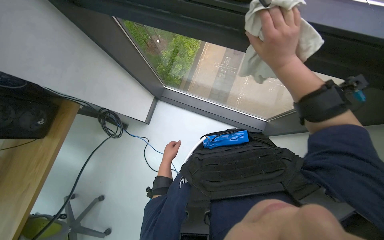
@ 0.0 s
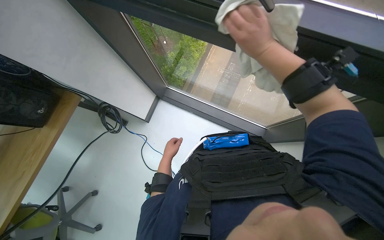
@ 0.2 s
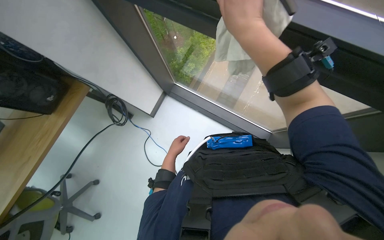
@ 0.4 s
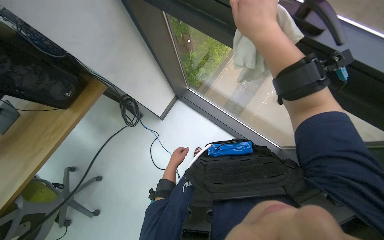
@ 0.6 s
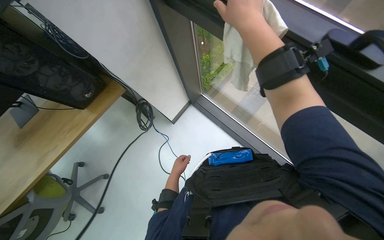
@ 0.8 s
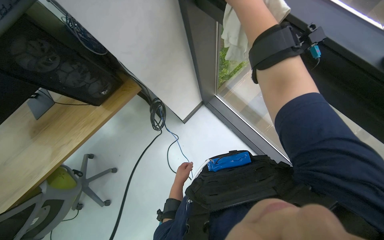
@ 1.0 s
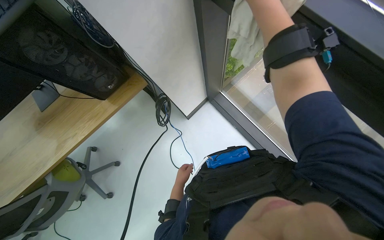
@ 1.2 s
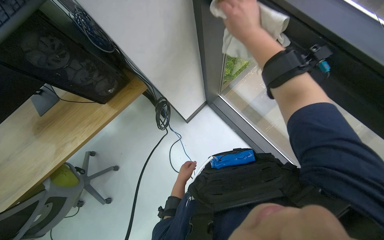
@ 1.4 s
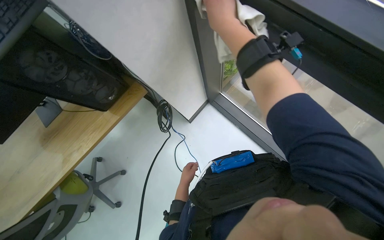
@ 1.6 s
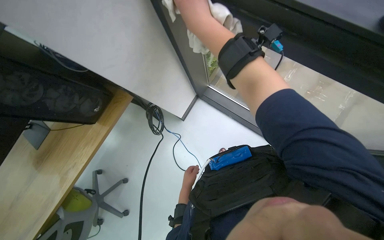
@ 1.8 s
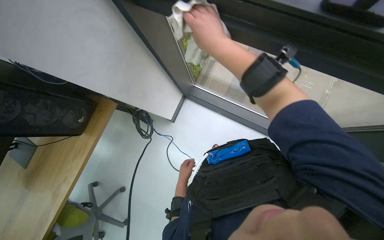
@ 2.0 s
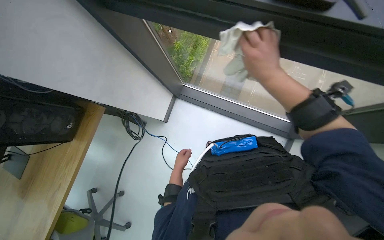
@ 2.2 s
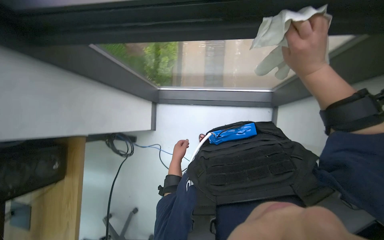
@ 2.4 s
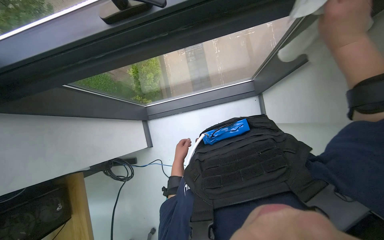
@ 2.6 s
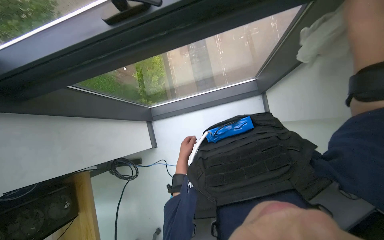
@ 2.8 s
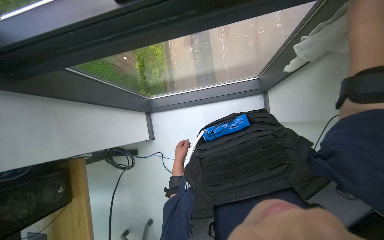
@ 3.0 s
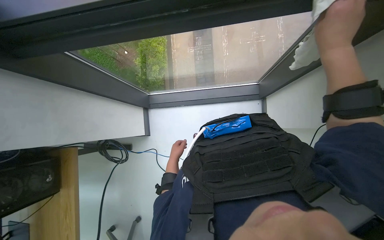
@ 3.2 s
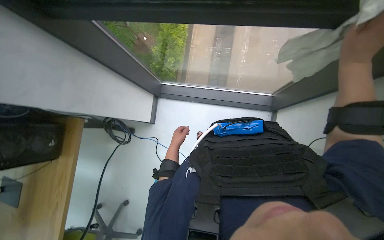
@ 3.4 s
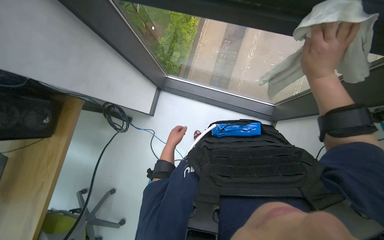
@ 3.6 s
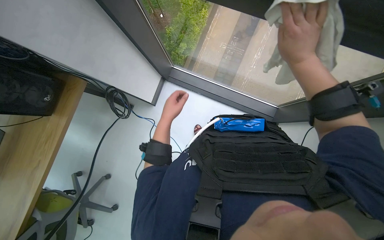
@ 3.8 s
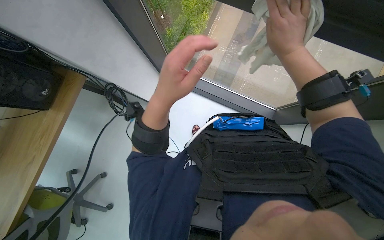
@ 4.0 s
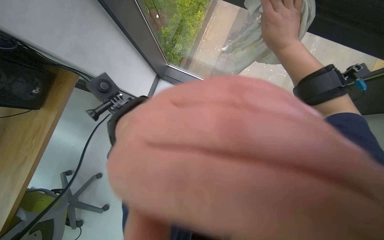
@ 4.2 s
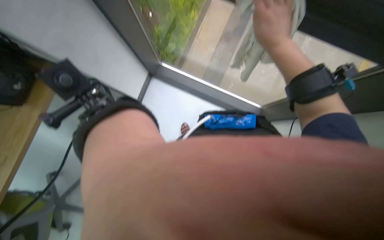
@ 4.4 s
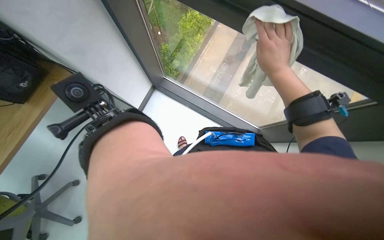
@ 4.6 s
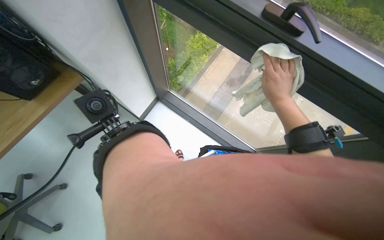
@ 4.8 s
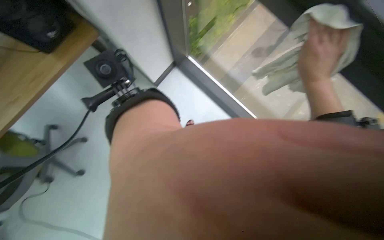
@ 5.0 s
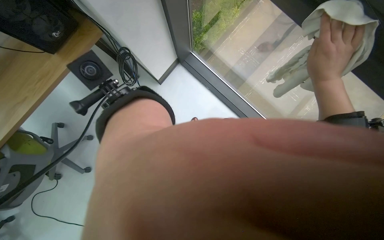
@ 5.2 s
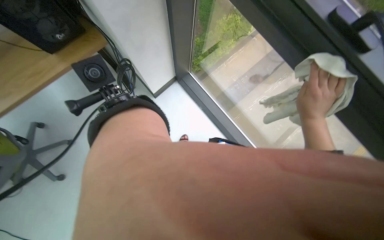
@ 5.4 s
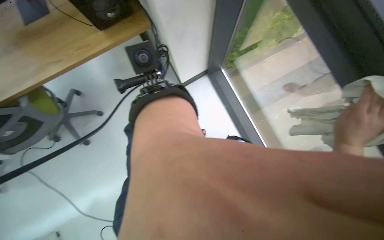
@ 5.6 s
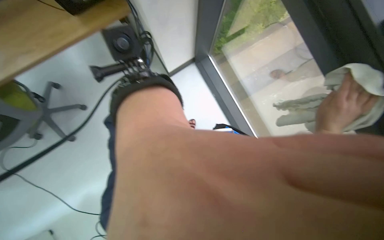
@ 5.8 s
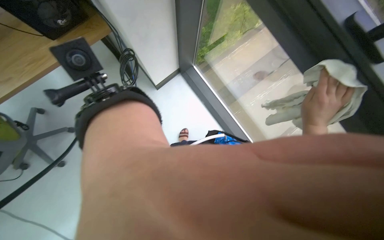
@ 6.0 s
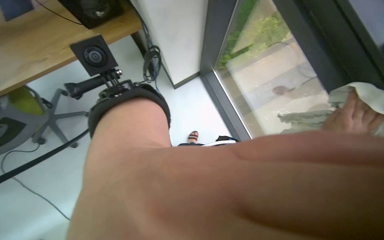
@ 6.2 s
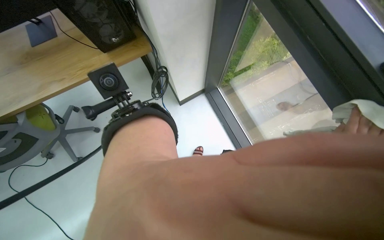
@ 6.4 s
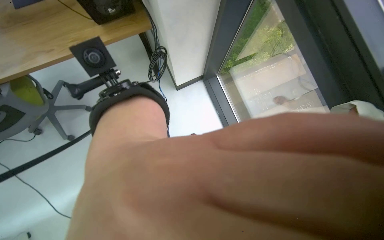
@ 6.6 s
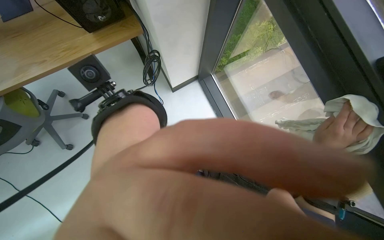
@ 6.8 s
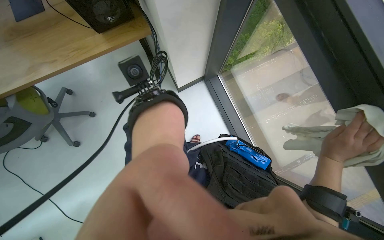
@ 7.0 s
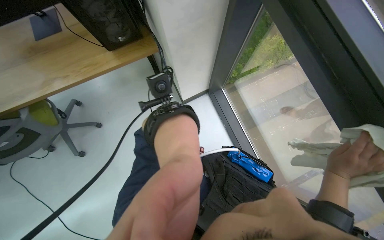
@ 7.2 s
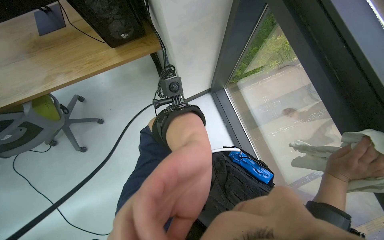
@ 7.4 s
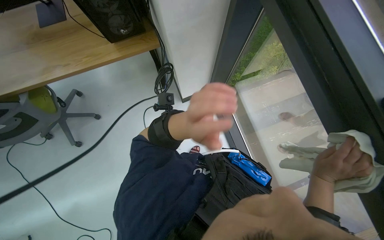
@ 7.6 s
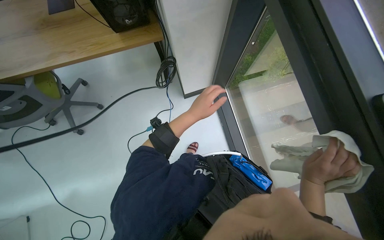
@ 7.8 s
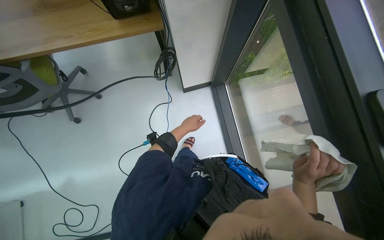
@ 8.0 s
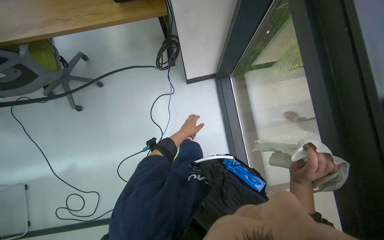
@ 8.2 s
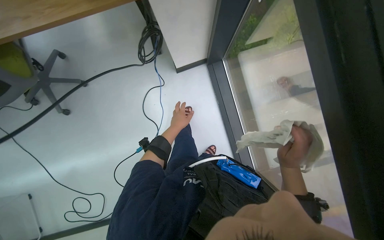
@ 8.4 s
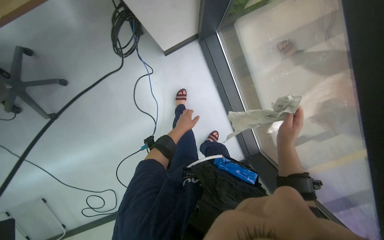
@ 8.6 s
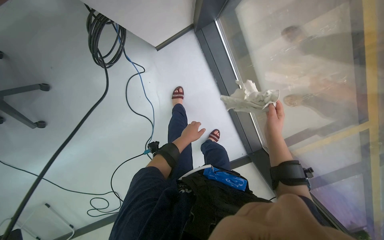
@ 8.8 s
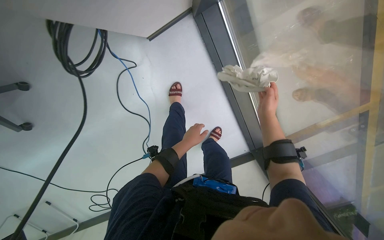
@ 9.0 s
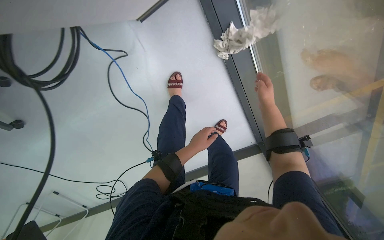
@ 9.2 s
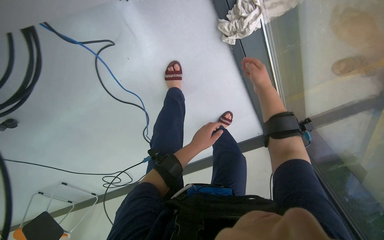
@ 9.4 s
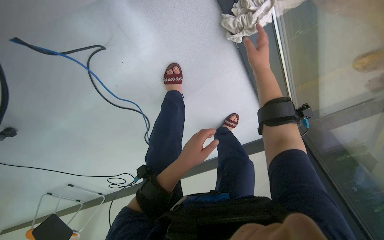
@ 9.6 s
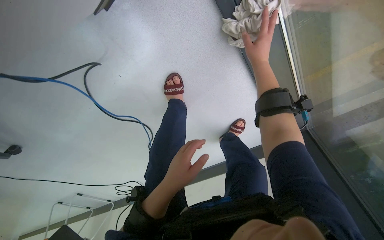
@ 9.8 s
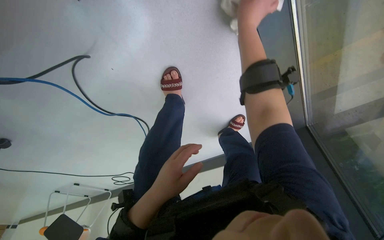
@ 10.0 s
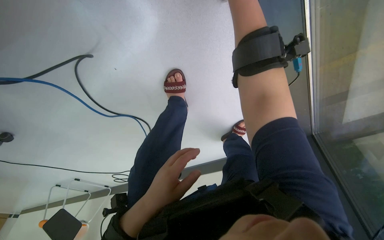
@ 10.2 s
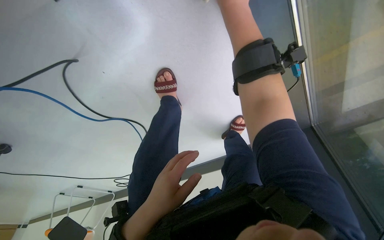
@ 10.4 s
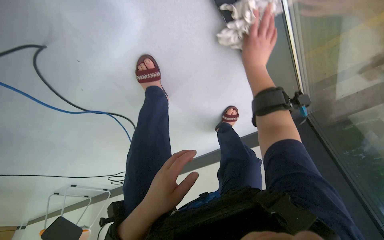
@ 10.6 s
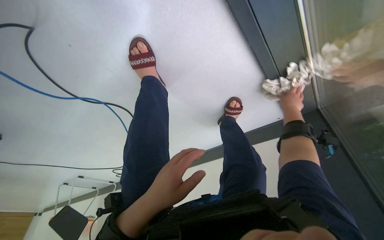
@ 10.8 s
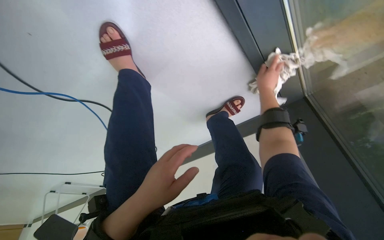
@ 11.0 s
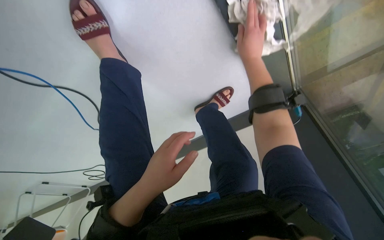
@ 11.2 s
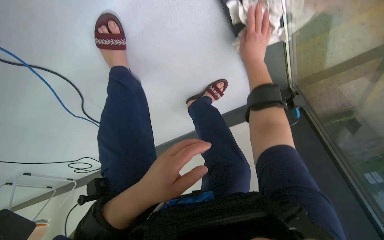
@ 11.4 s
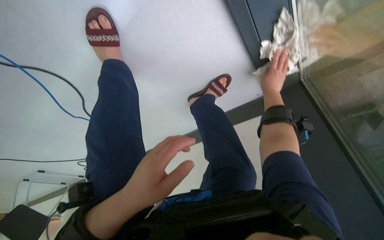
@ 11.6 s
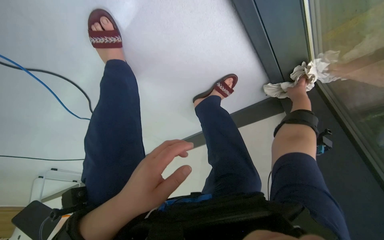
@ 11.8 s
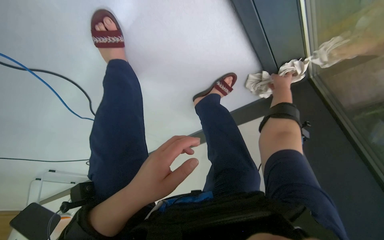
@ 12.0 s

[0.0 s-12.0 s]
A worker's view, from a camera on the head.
Job: wiping surfaces.
The whole recording: Wiping window frame. The worker wipes the window frame with a white cloth.
0.0 to 1.6 s: The wearer looks approximately 20 degrees further to the left. The right hand is displaced to the left and up the picture by roughly 25 cm, while the left hand goes roughly 15 cm down the picture.
3.0 to 4.4 s: The scene turns about 30 degrees clockwise in the picture.
4.4 to 6.0 s: The scene rotates clockwise by about 25 degrees.
7.6 to 9.0 s: The view tilts roughly 30 degrees downward.
9.0 to 10.4 s: The wearer moves some 60 cm. The view tips downward by some 25 degrees.
10.4 to 12.0 s: The right hand goes left and right, approximately 25 cm each way, reversing 2 times.

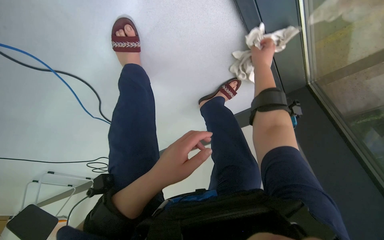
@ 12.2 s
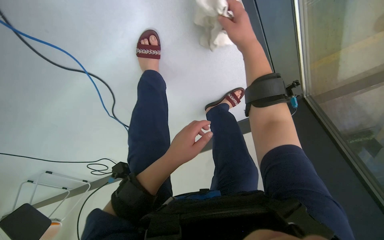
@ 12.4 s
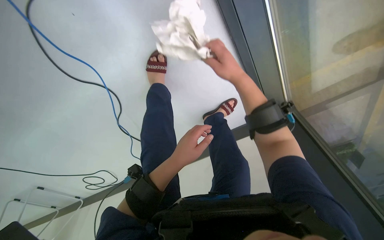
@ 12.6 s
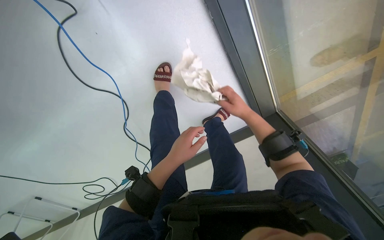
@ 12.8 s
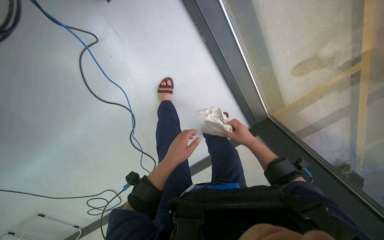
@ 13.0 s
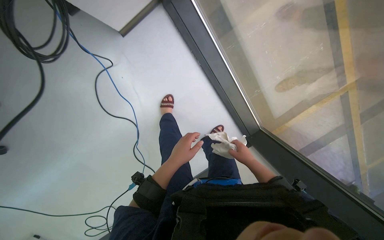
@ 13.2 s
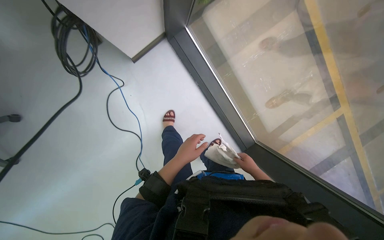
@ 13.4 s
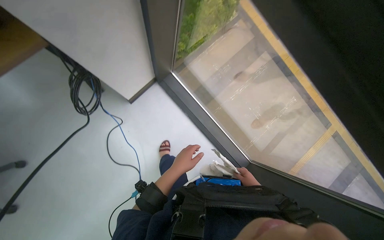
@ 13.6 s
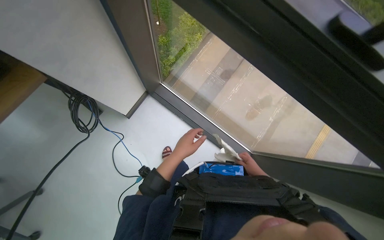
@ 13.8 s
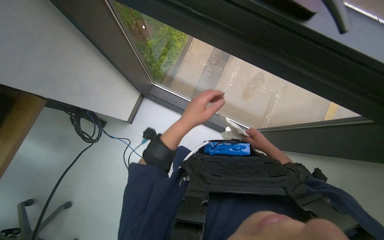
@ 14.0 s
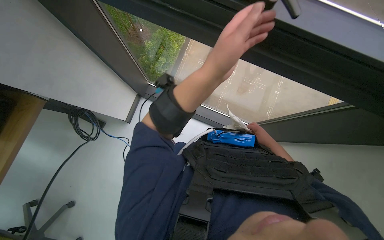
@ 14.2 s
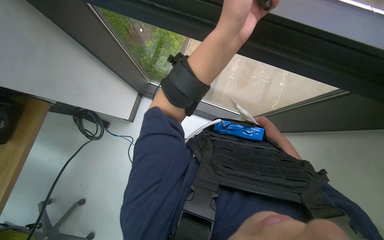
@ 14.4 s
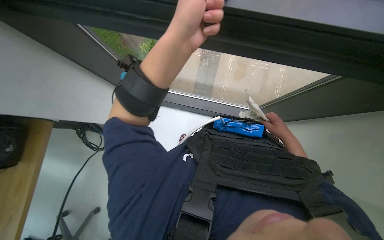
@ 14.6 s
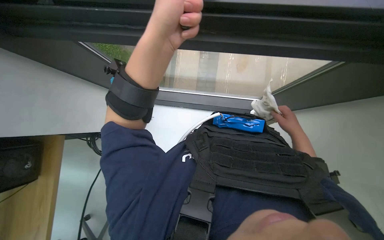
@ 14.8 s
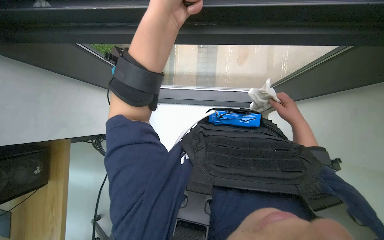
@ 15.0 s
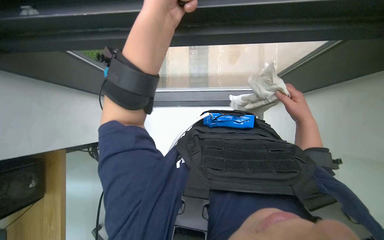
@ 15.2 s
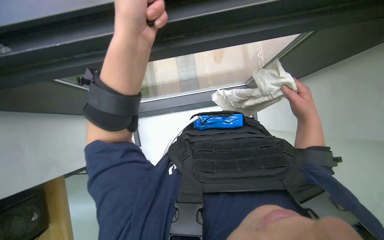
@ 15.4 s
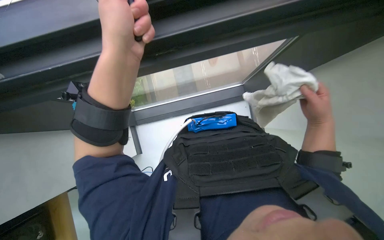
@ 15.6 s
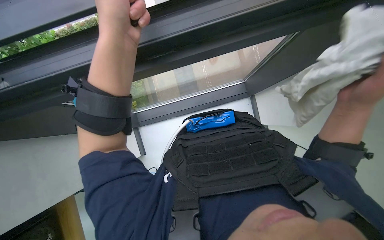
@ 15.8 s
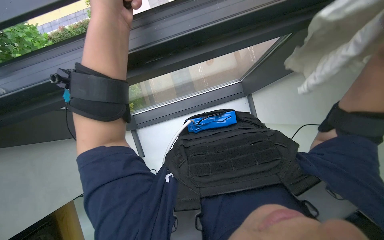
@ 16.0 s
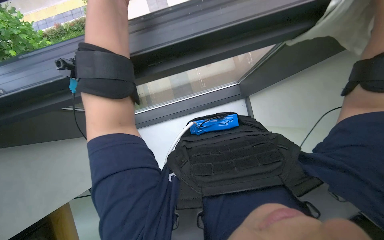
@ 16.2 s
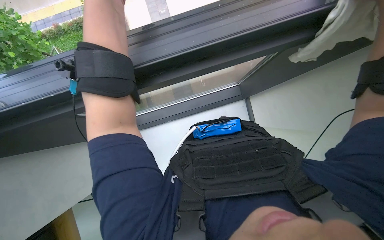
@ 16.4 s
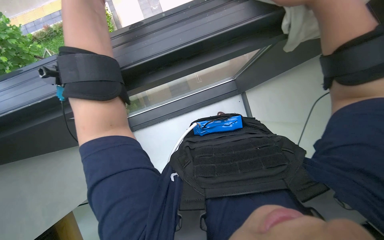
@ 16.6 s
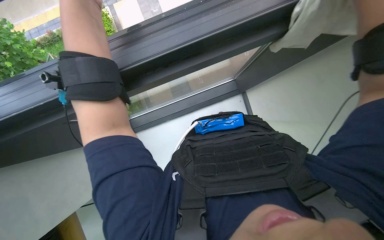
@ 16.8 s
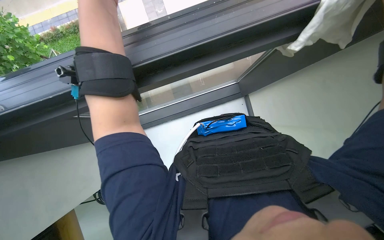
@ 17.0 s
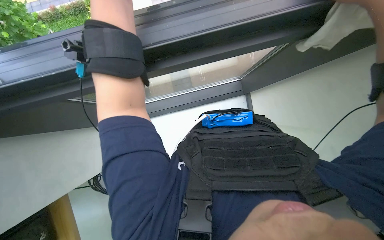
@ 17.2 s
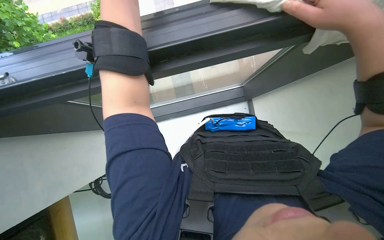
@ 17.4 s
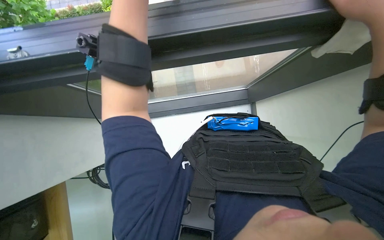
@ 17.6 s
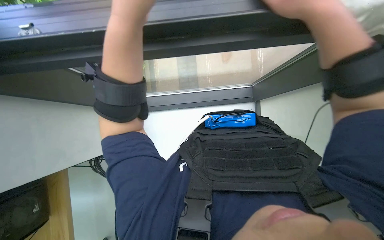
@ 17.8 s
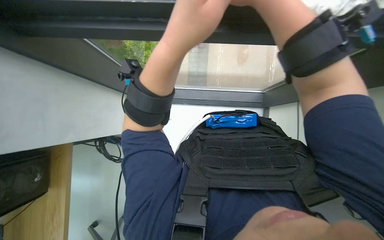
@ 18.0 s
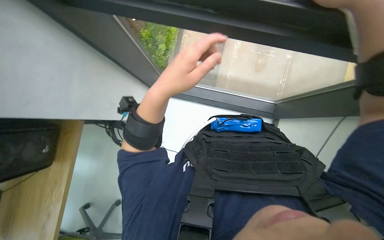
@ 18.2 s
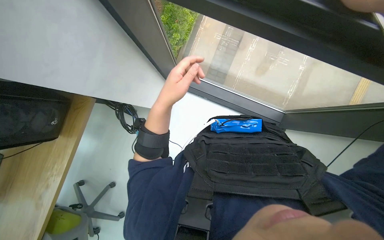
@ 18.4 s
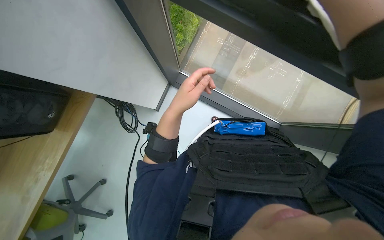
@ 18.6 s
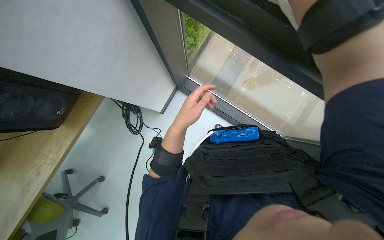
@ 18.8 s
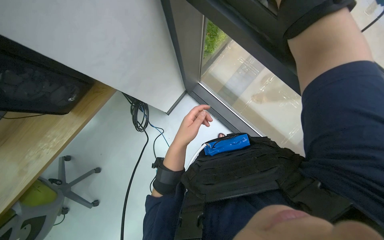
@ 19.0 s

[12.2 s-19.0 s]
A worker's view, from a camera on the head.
Job: wiping surfaces.
The whole recording: Wiping window frame. The worker wipes the window frame with a white cloth.
12.2 to 13.6 s: The camera travels some 70 cm. The camera pitches upward, by approximately 50 degrees.
13.6 to 15.0 s: The scene rotates counterclockwise by roughly 40 degrees. The right hand shifts some 15 cm nearer to the camera; the left hand heads up the picture and nearer to the camera, covering roughly 40 cm.
